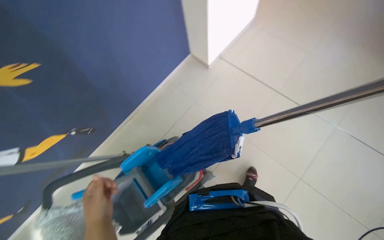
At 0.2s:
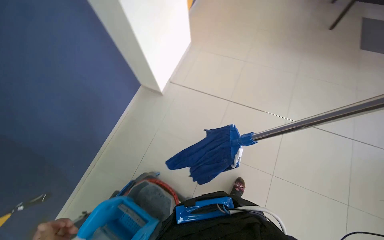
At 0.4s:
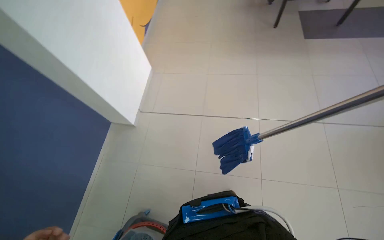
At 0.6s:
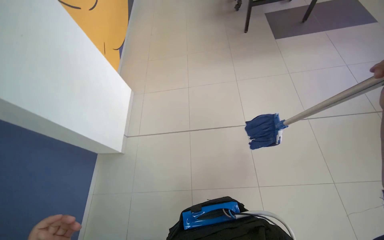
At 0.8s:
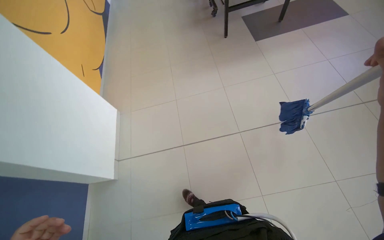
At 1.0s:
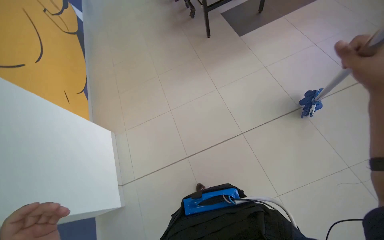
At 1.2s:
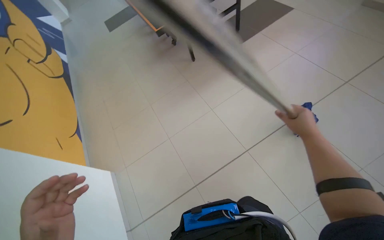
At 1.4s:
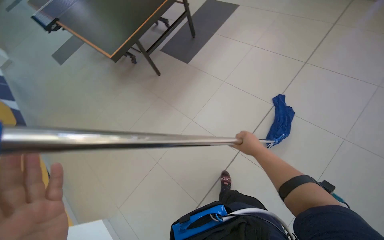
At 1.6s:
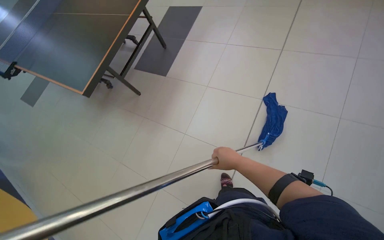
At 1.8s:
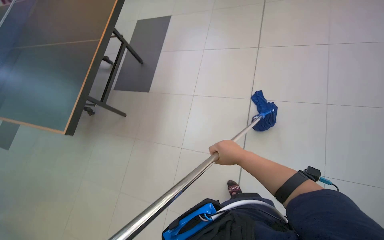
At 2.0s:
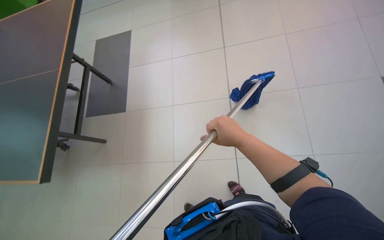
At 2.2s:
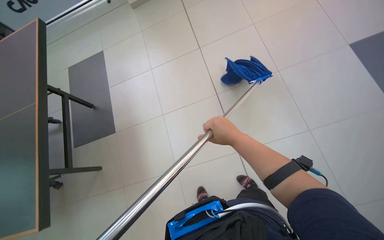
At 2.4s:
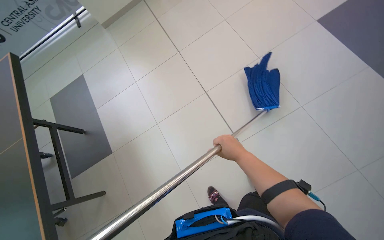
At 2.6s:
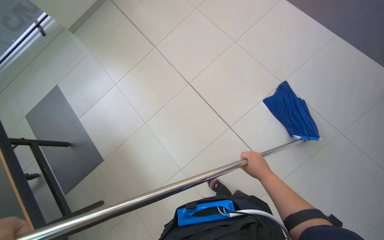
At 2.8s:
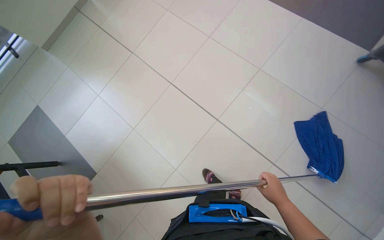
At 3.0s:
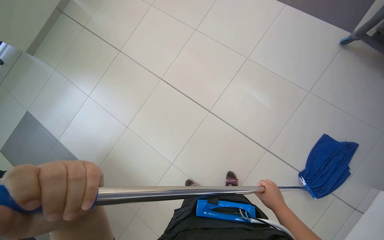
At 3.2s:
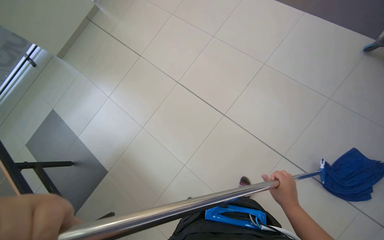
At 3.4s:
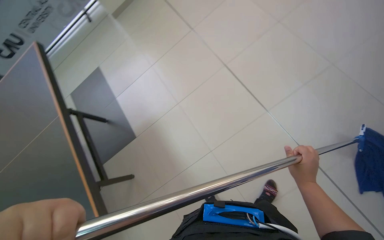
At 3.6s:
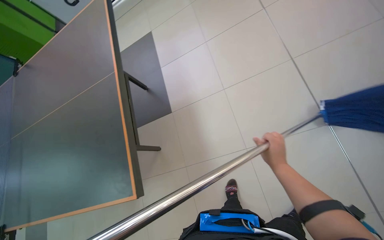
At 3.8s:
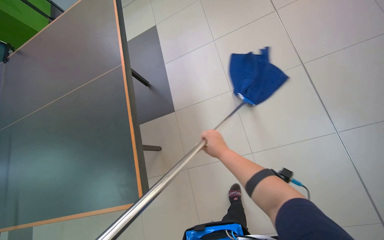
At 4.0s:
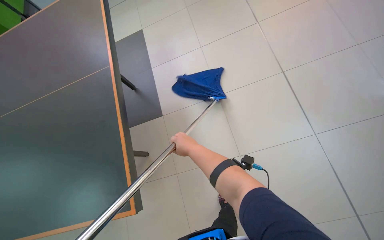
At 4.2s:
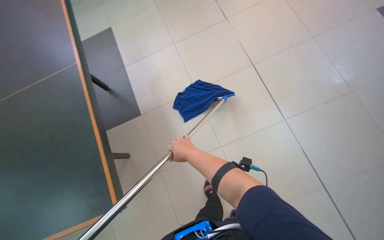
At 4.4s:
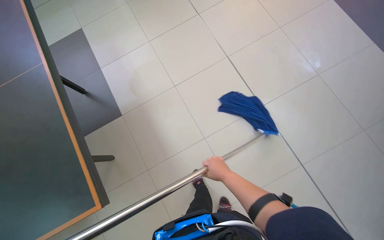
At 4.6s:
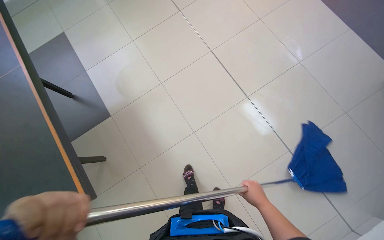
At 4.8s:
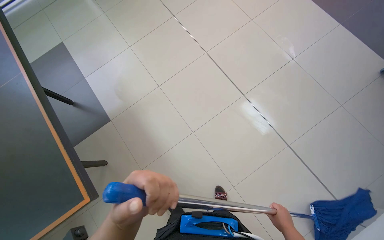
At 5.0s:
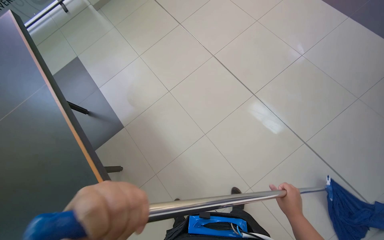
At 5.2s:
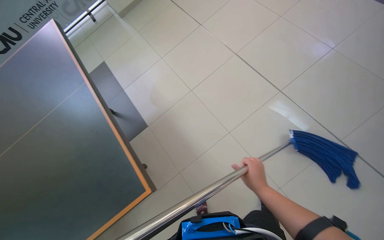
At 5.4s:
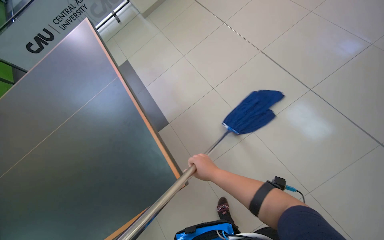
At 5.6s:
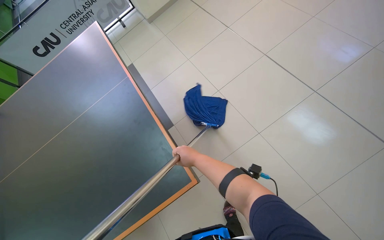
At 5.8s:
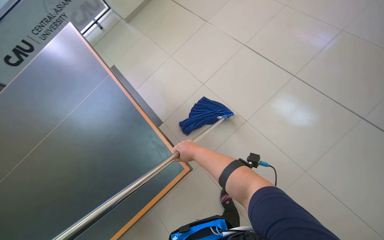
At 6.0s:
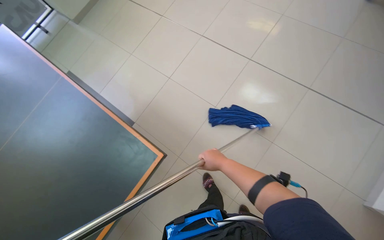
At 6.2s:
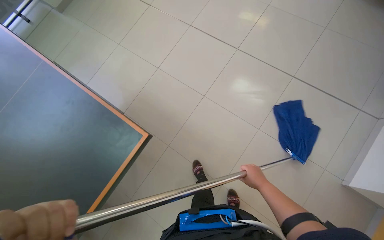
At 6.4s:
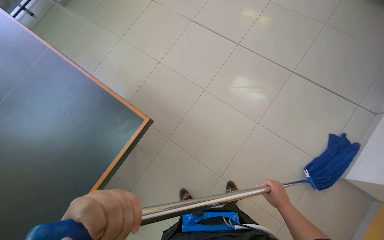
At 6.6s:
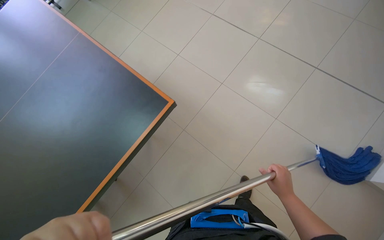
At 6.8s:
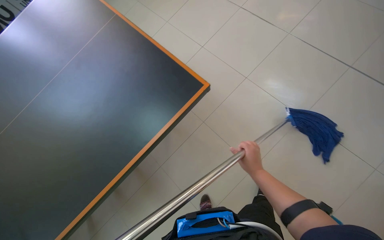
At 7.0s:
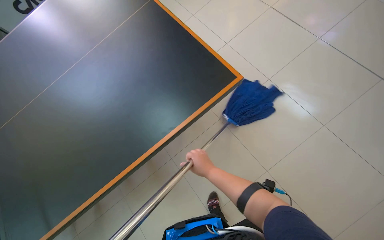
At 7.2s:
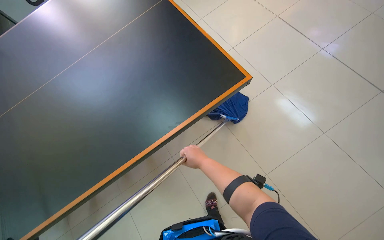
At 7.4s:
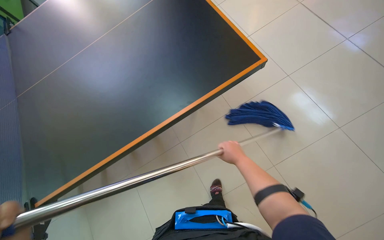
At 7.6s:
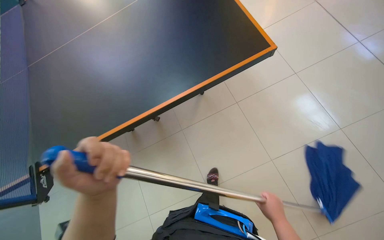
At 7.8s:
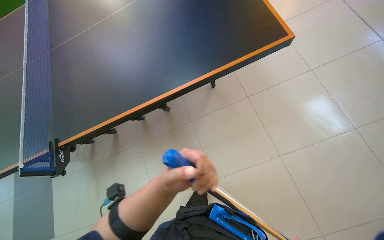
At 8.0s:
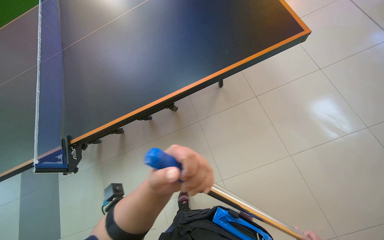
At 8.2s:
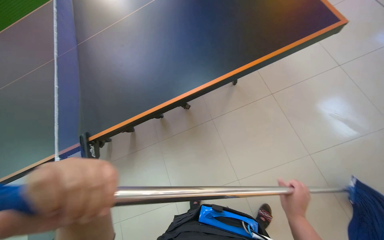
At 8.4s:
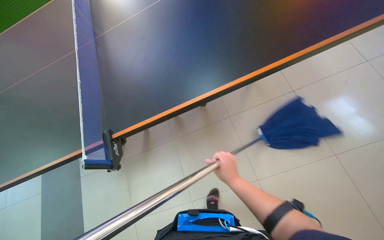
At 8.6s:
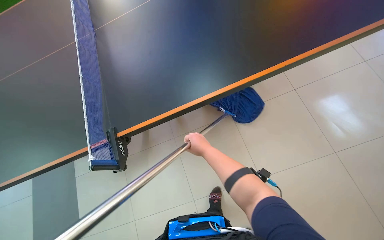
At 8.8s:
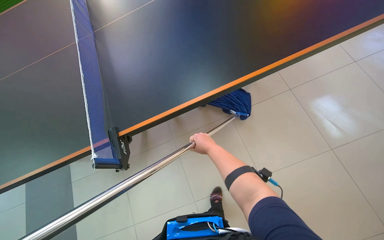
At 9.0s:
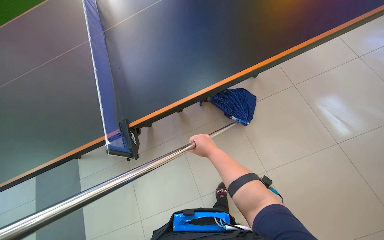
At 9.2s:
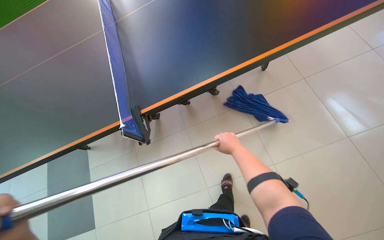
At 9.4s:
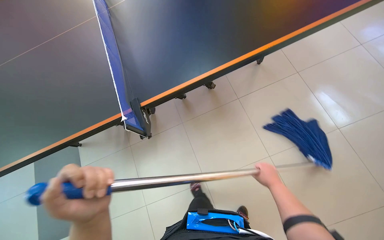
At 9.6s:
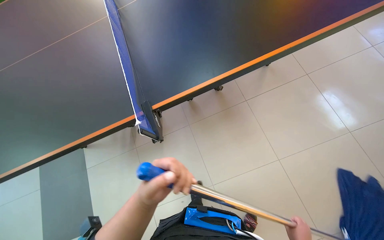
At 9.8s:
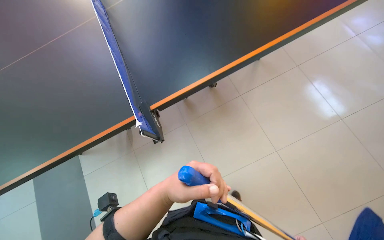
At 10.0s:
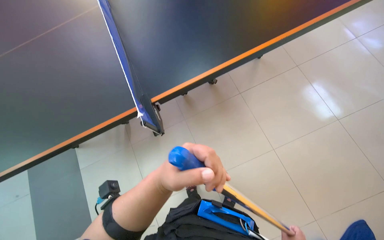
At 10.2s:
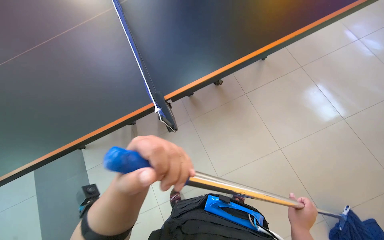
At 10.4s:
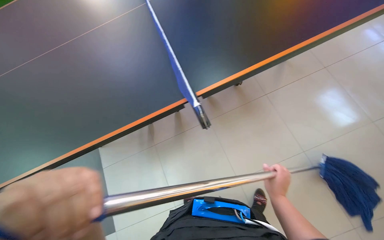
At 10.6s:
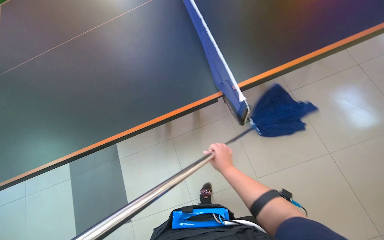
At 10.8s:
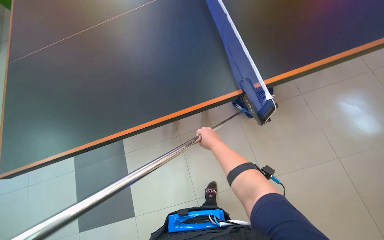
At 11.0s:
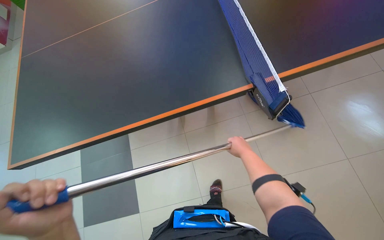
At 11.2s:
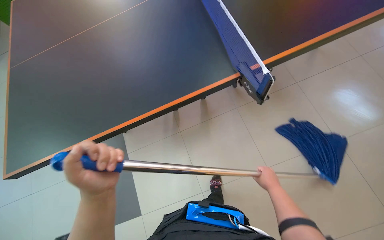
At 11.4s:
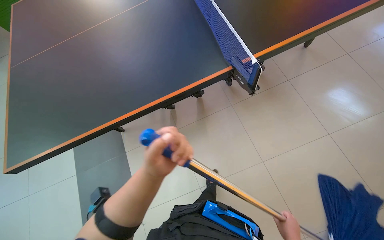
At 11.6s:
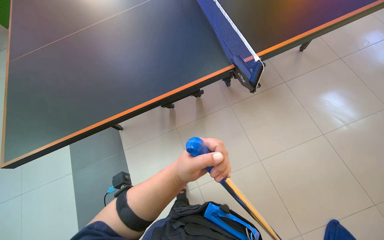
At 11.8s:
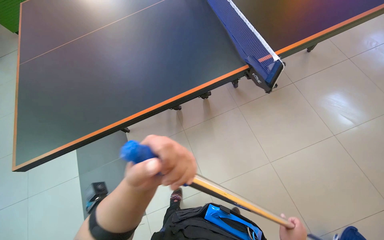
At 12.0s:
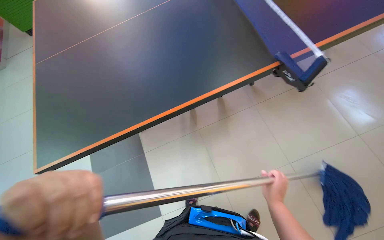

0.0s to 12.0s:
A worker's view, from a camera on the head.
Job: mopping floor.
The whole recording: Mopping the floor. The worker mops the tiled floor with a blue mop.
0.0s to 1.6s: The head travels some 80 cm. The head rotates roughly 85 degrees to the right. The camera pitches upward, by approximately 20 degrees.
1.6s to 3.0s: The head rotates some 75 degrees to the right.
3.0s to 4.4s: The camera travels some 50 cm.
4.4s to 6.0s: The right hand goes left and right, approximately 30 cm each way, reversing 2 times.
7.6s to 9.0s: The head travels to the left, about 40 cm.

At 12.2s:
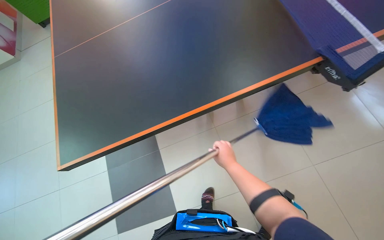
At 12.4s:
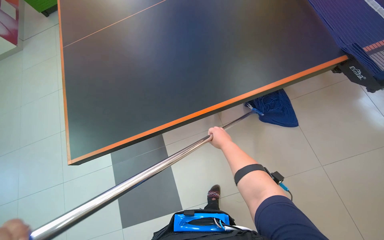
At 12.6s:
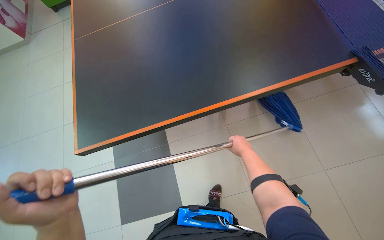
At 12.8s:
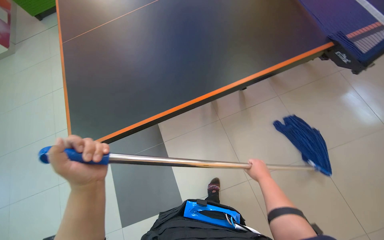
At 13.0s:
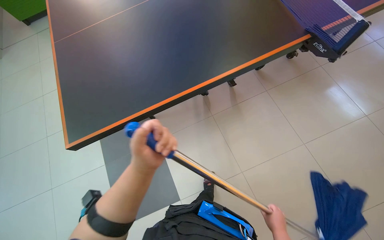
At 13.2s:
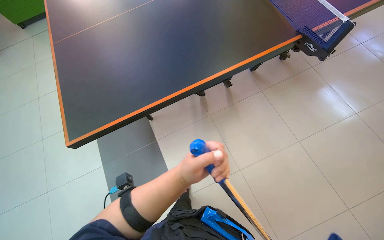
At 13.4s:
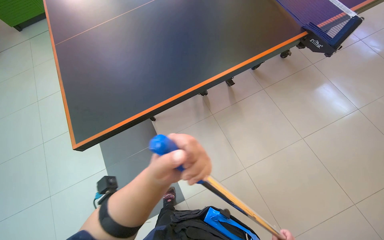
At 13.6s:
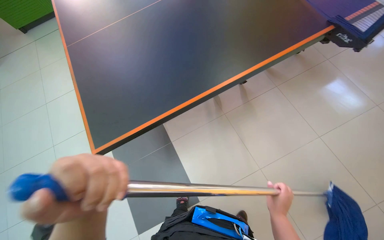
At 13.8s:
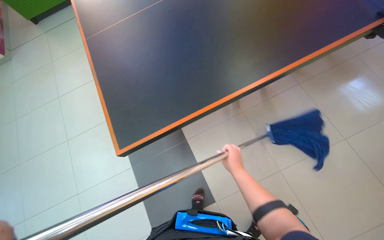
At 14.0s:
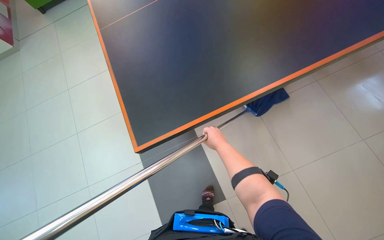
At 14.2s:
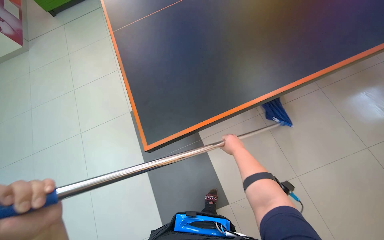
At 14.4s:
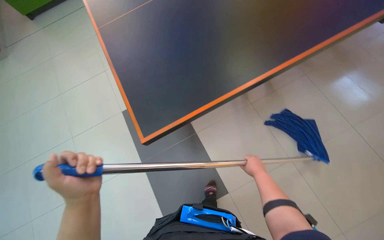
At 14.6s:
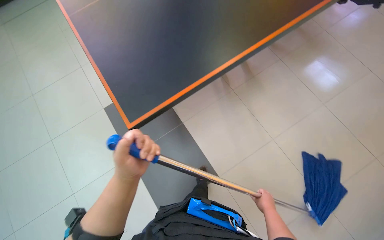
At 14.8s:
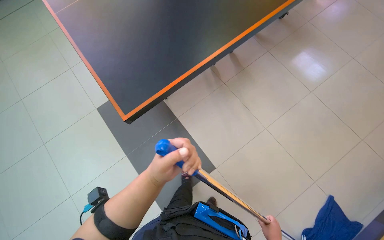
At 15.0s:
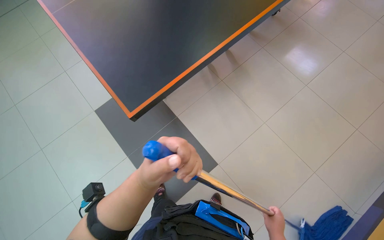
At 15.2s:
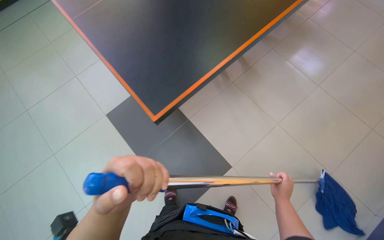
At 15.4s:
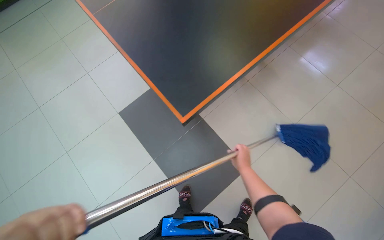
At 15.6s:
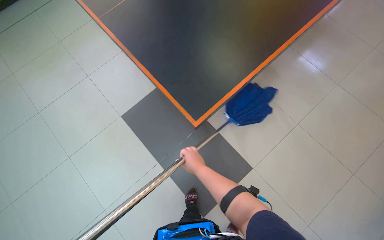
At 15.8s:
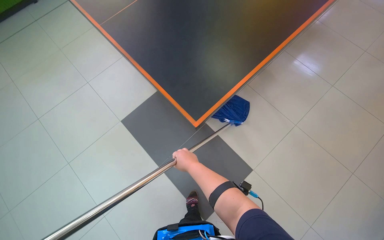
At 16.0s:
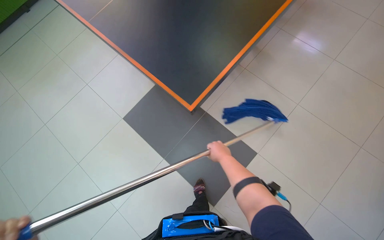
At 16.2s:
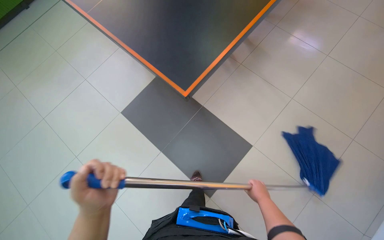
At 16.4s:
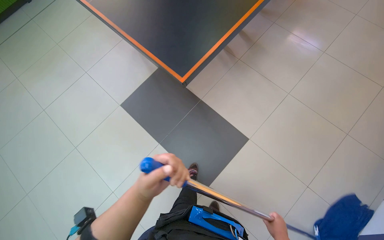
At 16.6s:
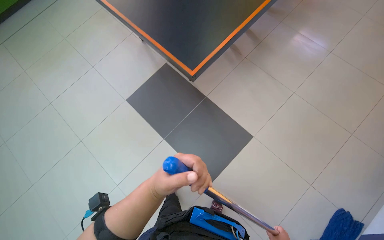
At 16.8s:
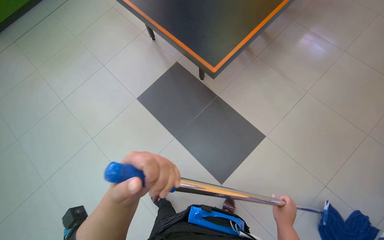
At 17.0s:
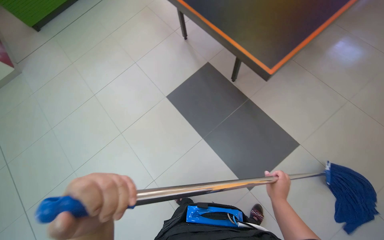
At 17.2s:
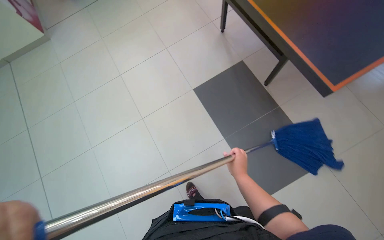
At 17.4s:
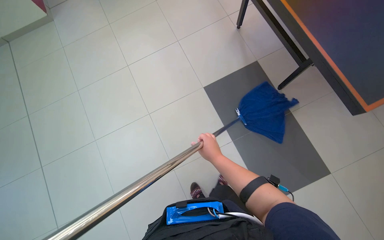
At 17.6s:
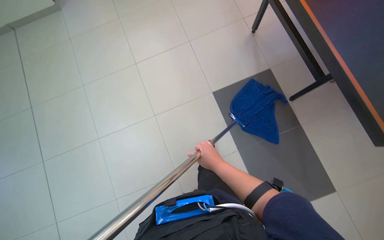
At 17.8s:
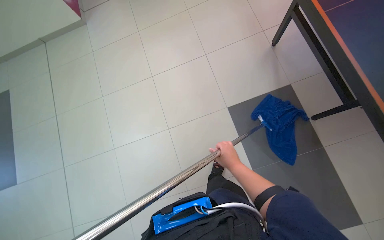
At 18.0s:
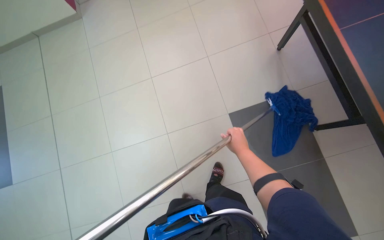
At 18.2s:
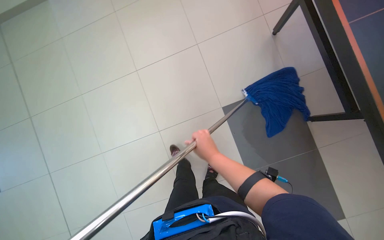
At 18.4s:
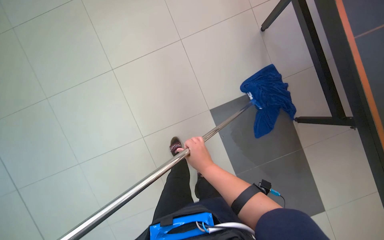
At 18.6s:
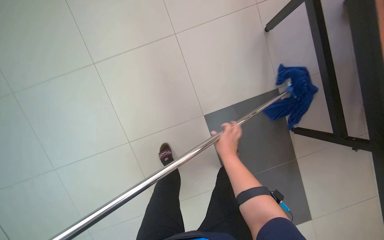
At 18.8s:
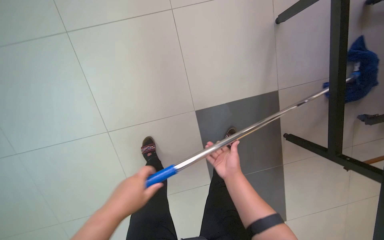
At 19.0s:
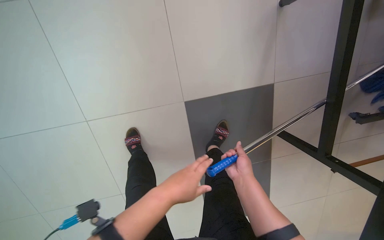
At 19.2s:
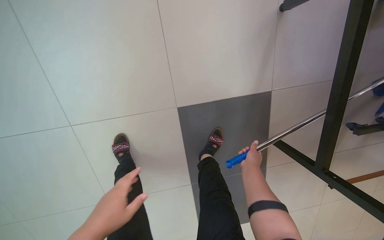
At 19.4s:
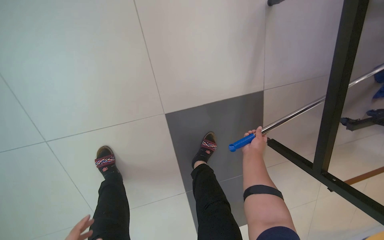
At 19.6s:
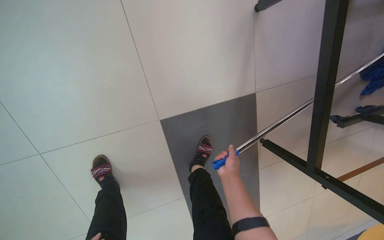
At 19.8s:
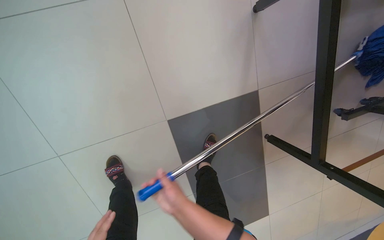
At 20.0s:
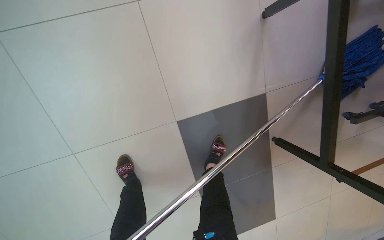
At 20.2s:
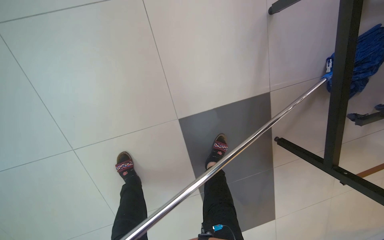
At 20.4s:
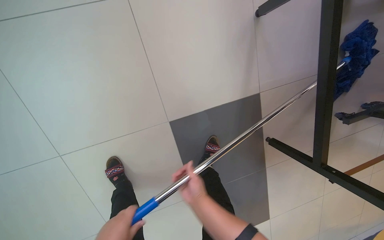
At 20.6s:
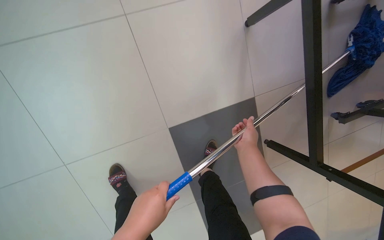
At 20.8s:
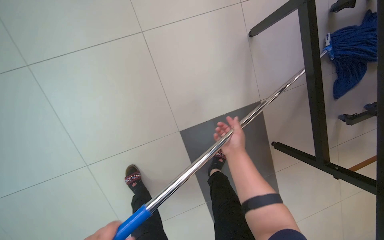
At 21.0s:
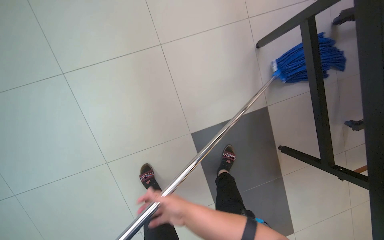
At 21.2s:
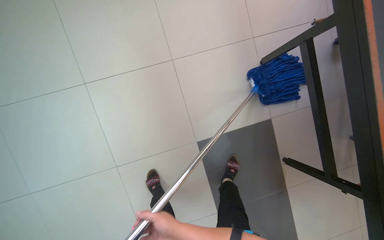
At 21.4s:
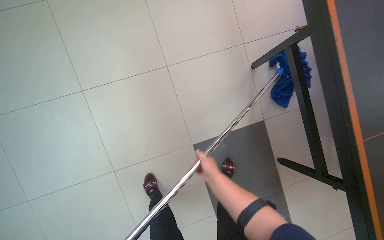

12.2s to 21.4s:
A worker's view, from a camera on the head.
Job: mopping floor.
The whole recording: Mopping the floor. The worker mops the tiled floor with a blue mop.
12.2s to 13.8s: The camera is carried to the left, approximately 40 cm.
13.8s to 15.2s: The scene rotates clockwise by some 30 degrees.
16.8s to 18.4s: The wearer moves approximately 90 cm. The view tips downward by approximately 15 degrees.
18.4s to 19.8s: The right hand travels to the right and back again, about 30 cm each way.
19.8s to 21.4s: The camera pitches upward, by approximately 15 degrees.
